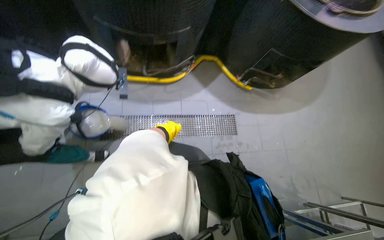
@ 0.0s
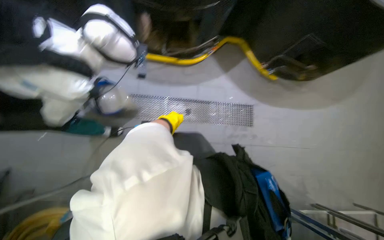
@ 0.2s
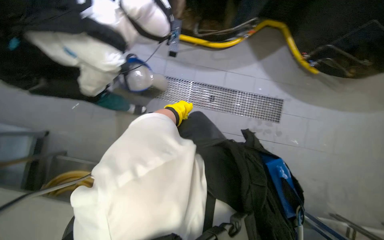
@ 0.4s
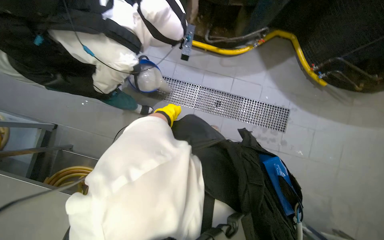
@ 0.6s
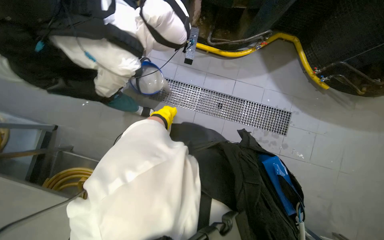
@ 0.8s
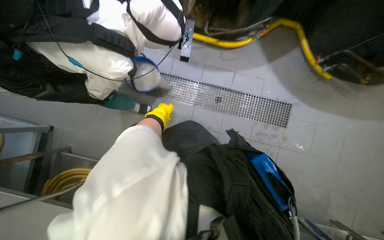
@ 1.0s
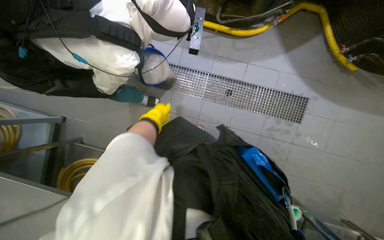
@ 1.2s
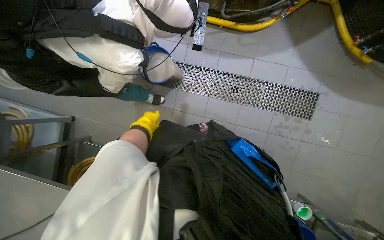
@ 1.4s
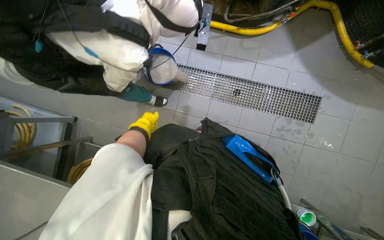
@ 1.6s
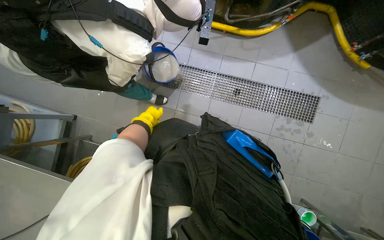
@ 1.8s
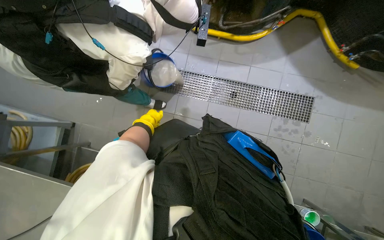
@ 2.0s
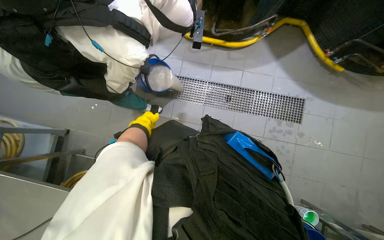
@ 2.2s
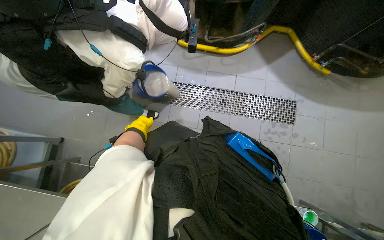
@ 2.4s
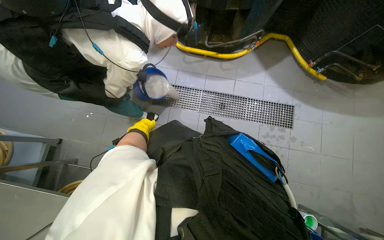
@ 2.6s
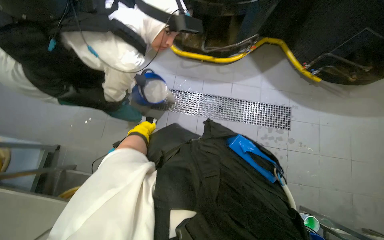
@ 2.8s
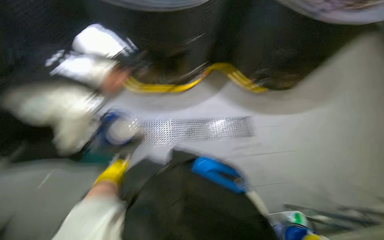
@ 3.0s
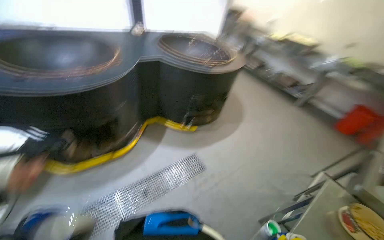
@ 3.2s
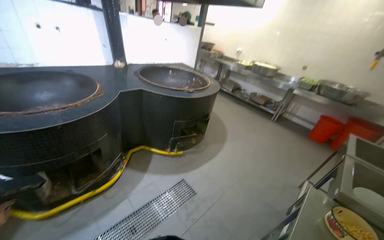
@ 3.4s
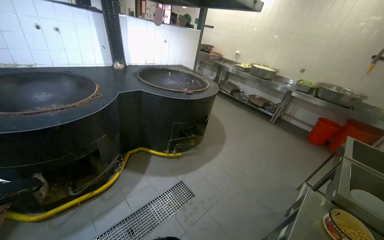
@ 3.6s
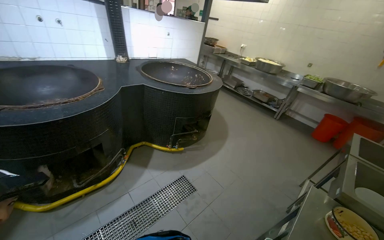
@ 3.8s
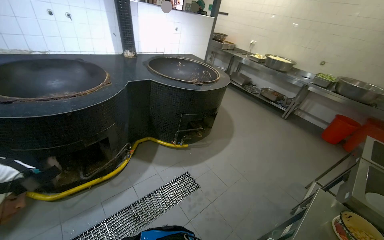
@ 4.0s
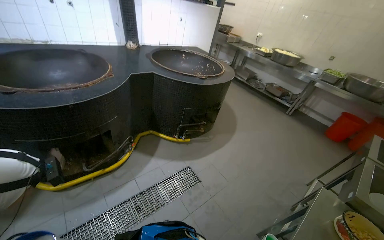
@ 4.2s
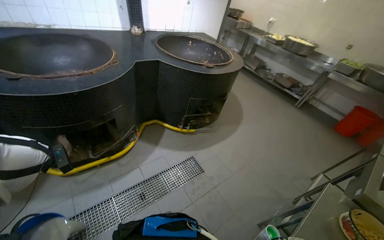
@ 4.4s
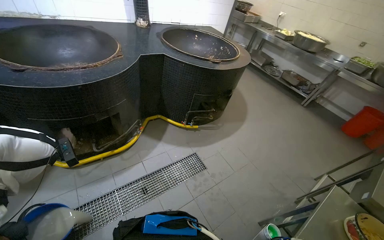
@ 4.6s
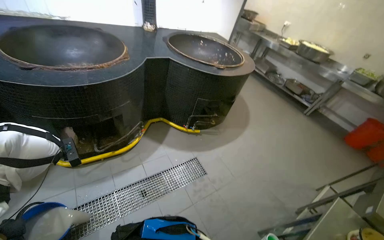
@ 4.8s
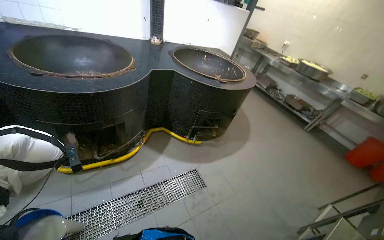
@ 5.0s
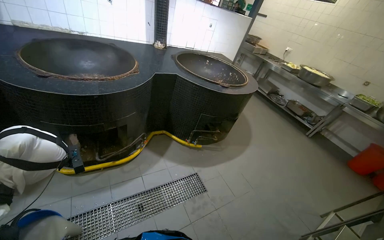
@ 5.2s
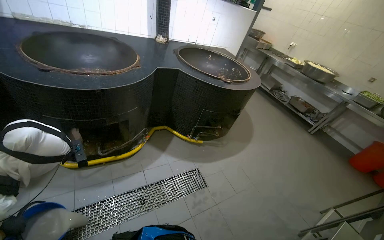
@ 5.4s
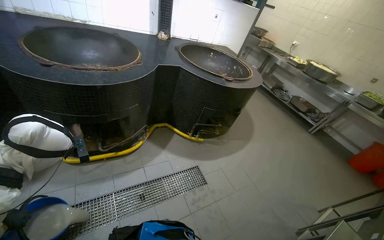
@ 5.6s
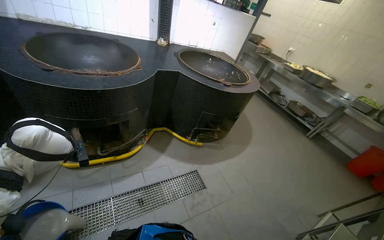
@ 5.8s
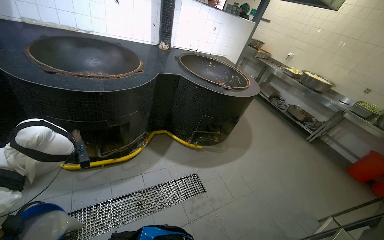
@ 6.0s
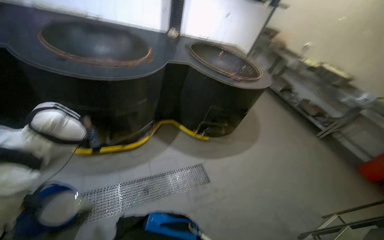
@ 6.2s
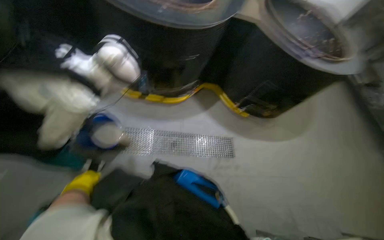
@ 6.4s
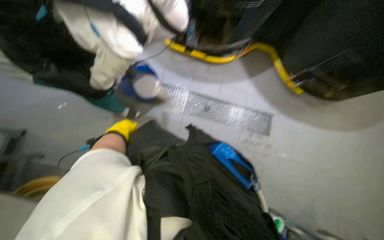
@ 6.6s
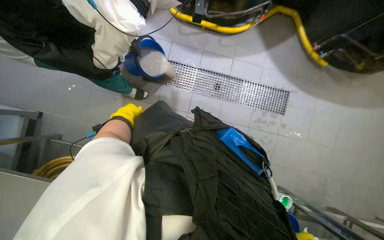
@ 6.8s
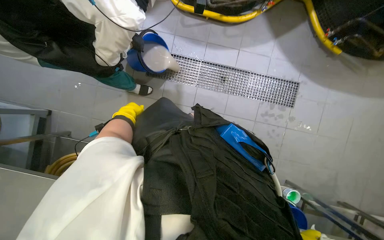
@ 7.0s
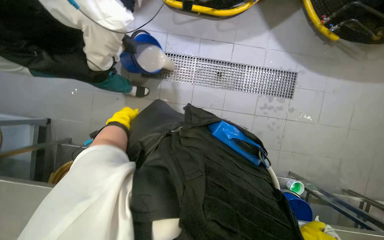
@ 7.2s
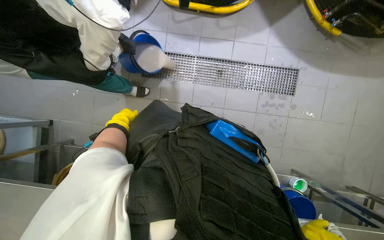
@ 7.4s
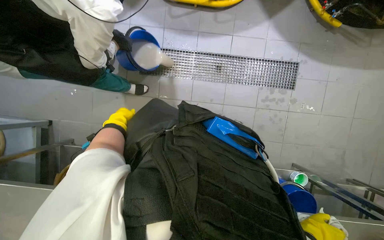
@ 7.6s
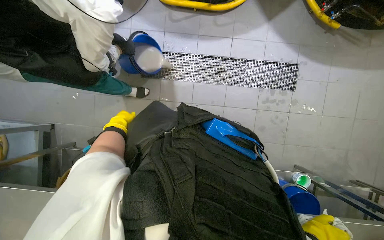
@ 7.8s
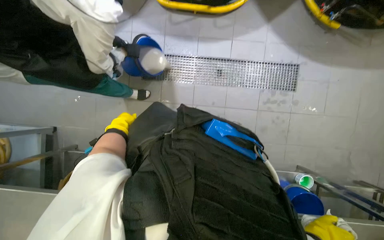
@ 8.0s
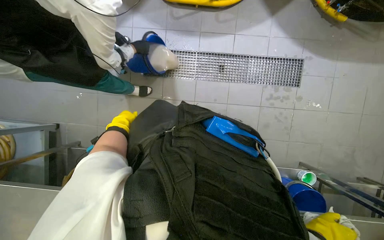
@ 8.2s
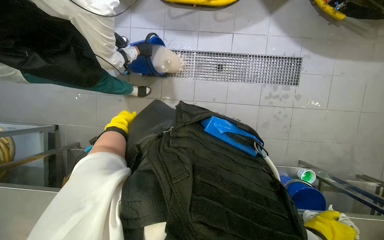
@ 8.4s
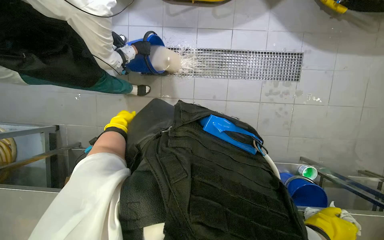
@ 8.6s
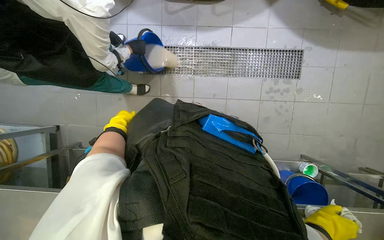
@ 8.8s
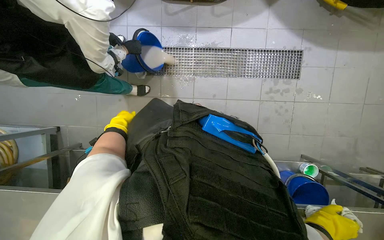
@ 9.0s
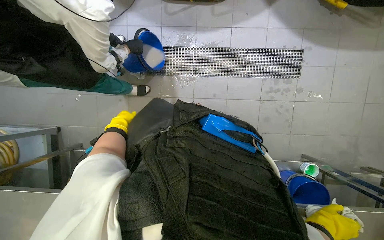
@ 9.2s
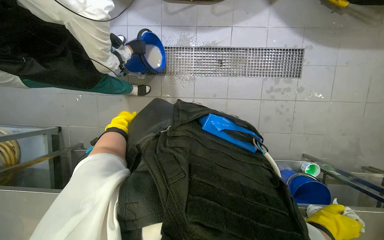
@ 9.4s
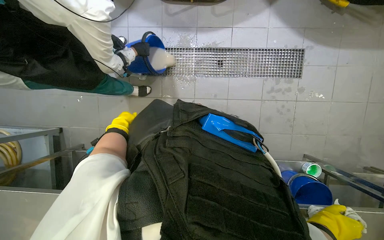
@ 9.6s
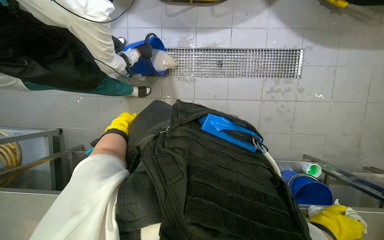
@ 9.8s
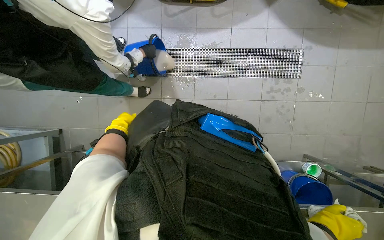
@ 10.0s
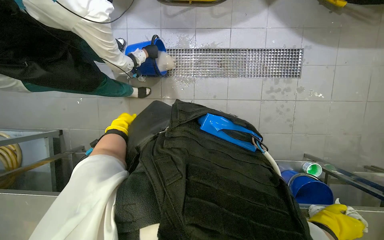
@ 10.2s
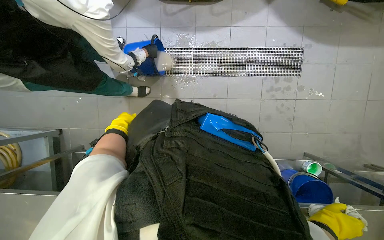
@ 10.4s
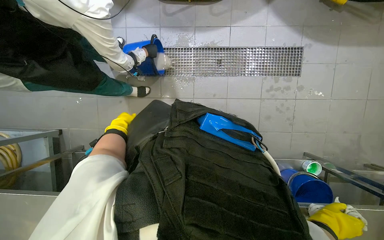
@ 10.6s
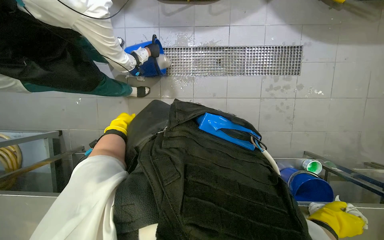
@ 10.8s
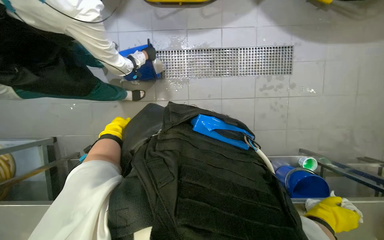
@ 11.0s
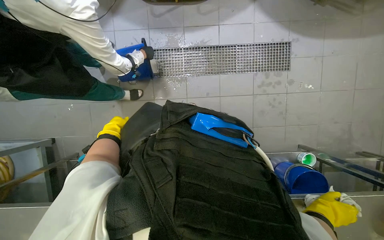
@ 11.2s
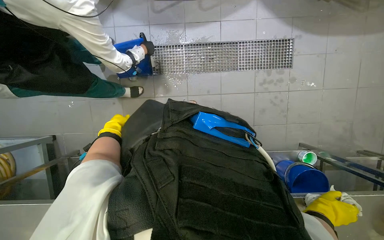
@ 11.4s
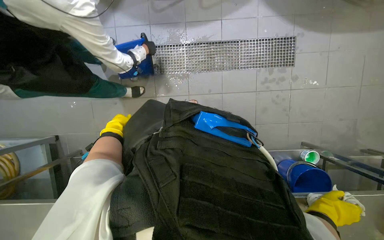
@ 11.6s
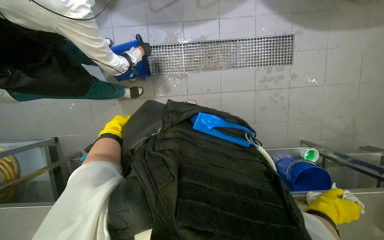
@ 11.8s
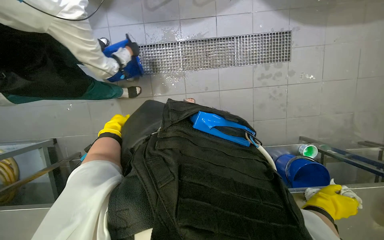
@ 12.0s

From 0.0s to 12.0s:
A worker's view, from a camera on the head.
Job: wiping surfaces.
The whole recording: Wiping kitchen counter. The worker wipes the metal kitchen counter with a cloth.
From 0.0s to 1.6s: The wearer looks about 25 degrees further to the left. The view tilts about 15 degrees downward. The left hand heads to the left, covering approximately 35 cm.
From 1.6s to 3.0s: The head rotates some 20 degrees to the right. The view tilts about 25 degrees upward.
From 3.0s to 4.4s: The head turns to the right by about 30 degrees. The view tips upward by approximately 20 degrees.
From 6.0s to 7.6s: The head rotates about 40 degrees to the left. The view tips downward by approximately 45 degrees.

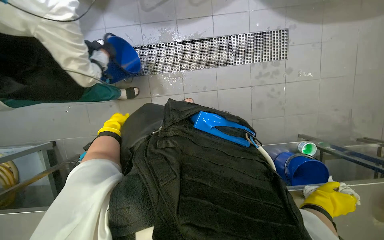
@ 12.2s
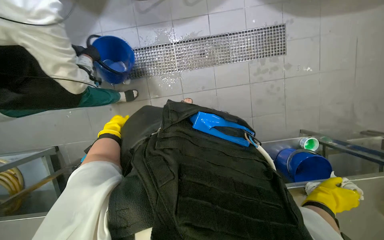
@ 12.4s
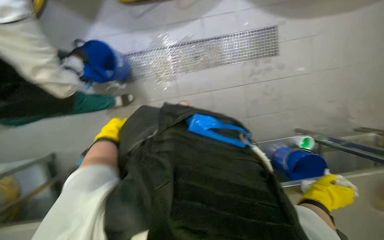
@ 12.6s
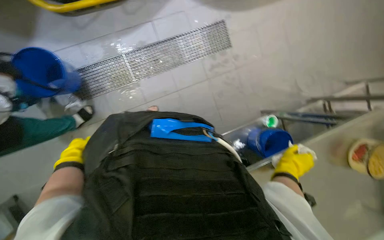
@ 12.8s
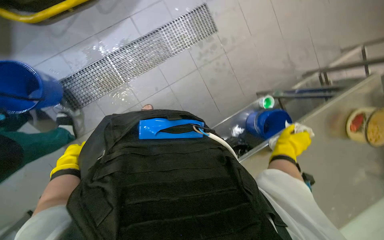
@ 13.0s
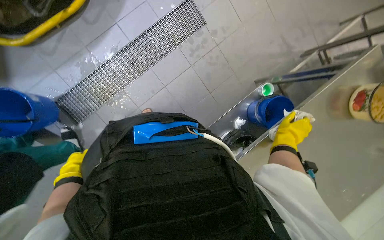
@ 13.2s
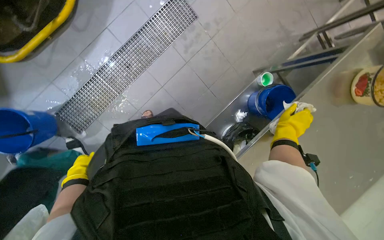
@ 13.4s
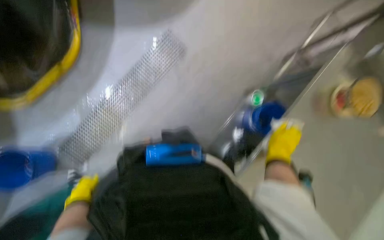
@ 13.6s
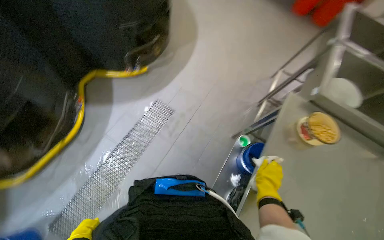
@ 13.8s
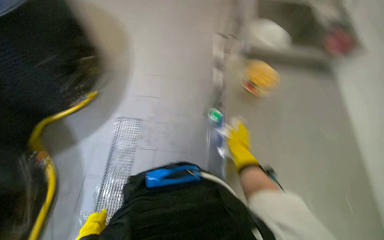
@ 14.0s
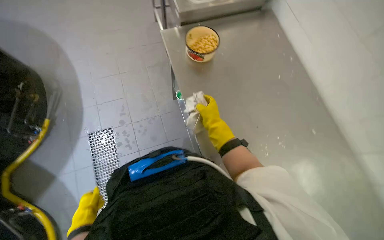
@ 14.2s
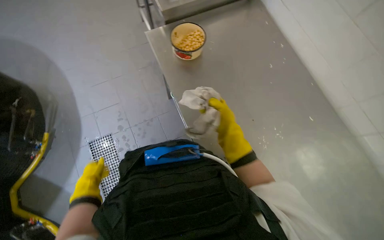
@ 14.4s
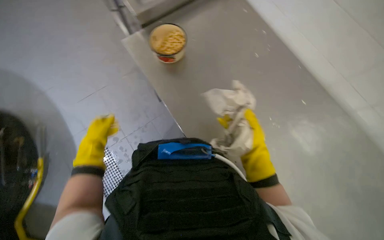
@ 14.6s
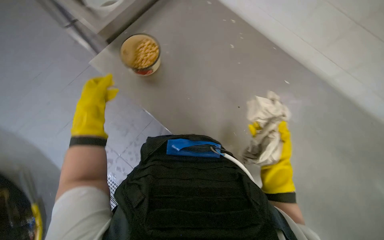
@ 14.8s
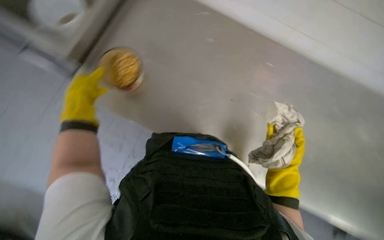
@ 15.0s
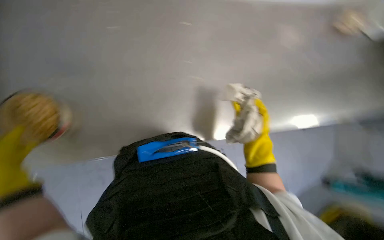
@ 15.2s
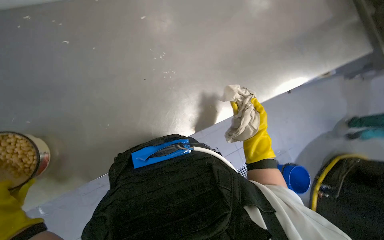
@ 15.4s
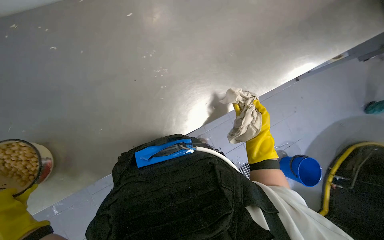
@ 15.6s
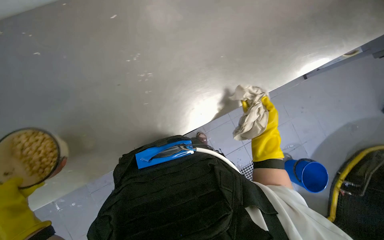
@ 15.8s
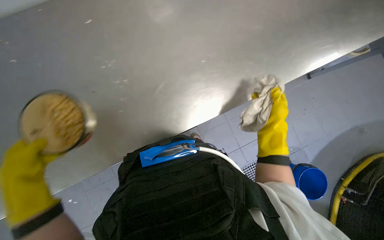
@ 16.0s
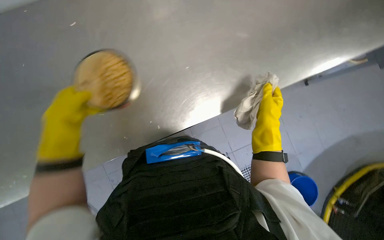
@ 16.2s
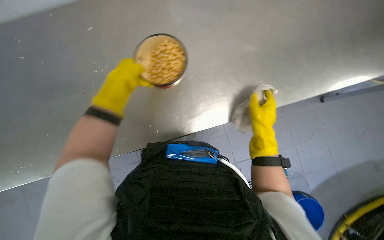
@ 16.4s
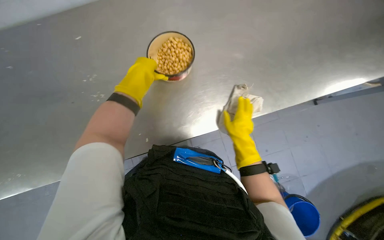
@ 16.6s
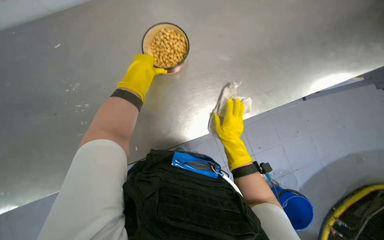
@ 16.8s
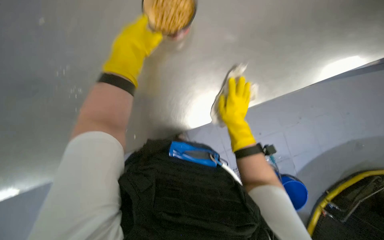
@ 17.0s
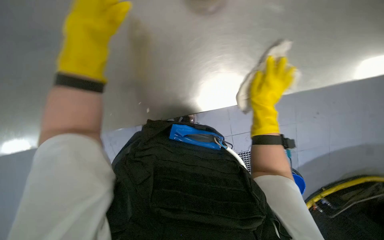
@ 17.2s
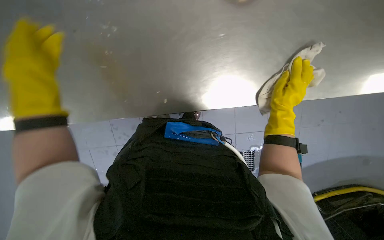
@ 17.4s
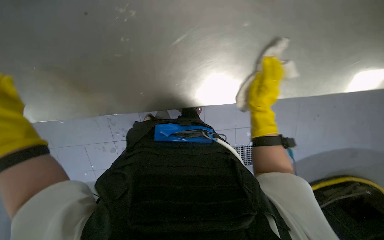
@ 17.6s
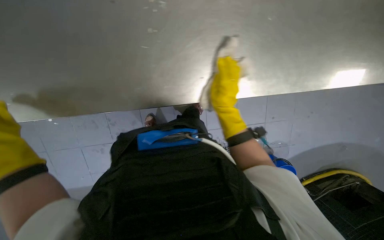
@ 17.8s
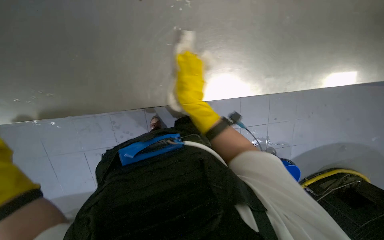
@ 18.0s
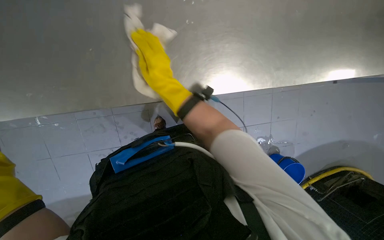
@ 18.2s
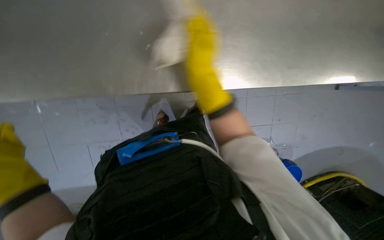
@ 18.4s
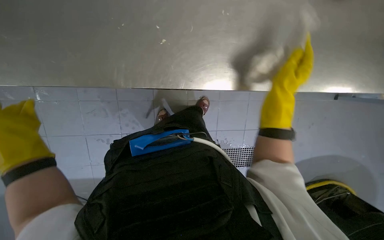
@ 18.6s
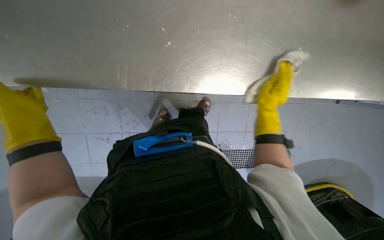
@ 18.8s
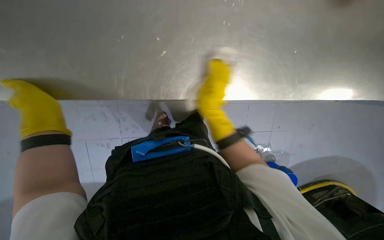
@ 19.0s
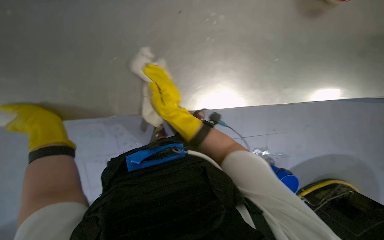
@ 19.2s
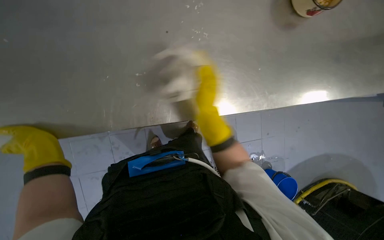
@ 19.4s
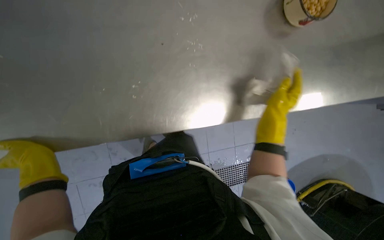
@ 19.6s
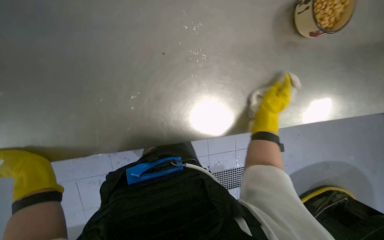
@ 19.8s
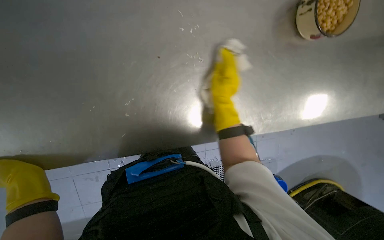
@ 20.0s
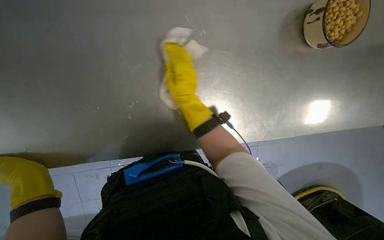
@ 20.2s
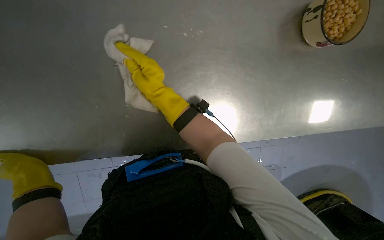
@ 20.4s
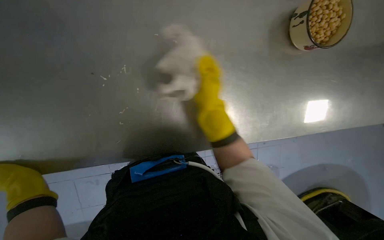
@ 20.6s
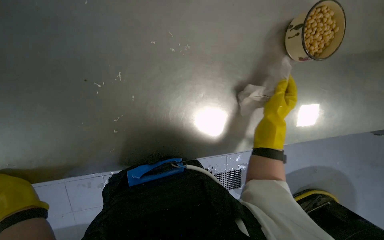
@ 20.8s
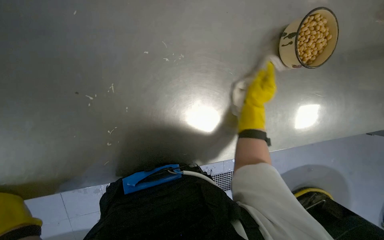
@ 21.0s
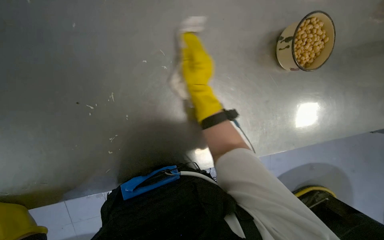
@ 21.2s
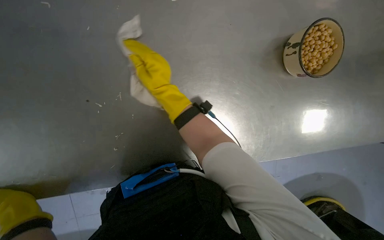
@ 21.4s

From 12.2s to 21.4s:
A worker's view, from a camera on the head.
Job: wiping surfaces.
The whole recording: Wiping kitchen counter. The worker wipes the metal kitchen counter with a cloth.
From 13.8s to 15.2s: The head rotates approximately 95 degrees to the right.
From 15.2s to 16.8s: The right hand moves to the left, approximately 10 cm, and reaches approximately 5 cm nearer to the camera, then returns.
From 16.8s to 18.4s: The right hand moves to the left, up the picture and nearer to the camera, approximately 20 cm.
